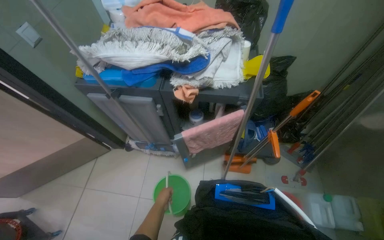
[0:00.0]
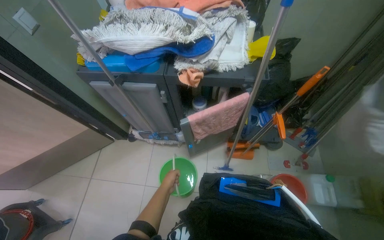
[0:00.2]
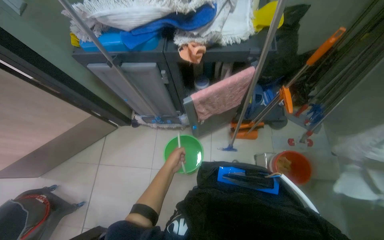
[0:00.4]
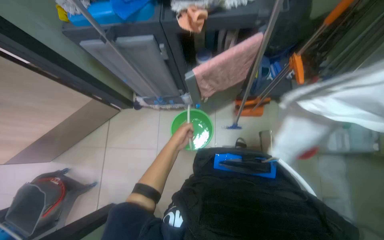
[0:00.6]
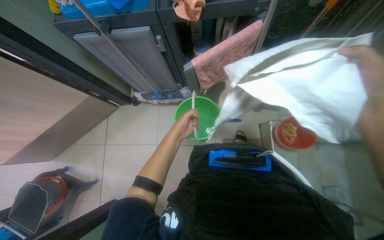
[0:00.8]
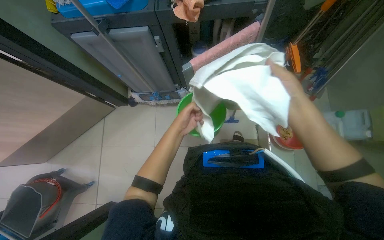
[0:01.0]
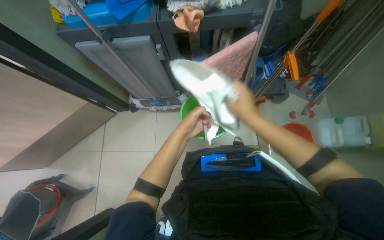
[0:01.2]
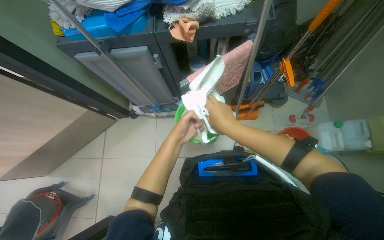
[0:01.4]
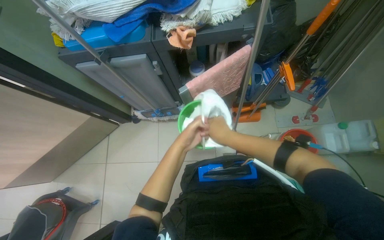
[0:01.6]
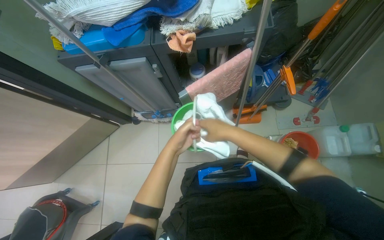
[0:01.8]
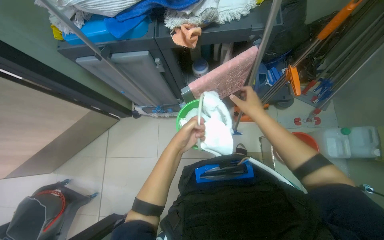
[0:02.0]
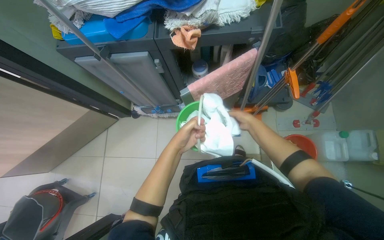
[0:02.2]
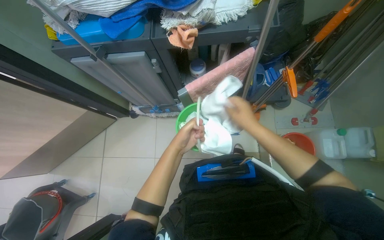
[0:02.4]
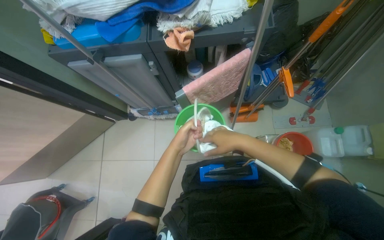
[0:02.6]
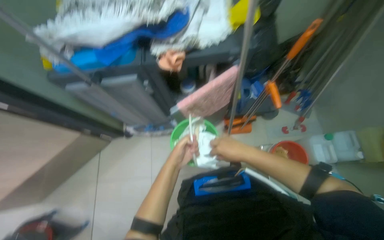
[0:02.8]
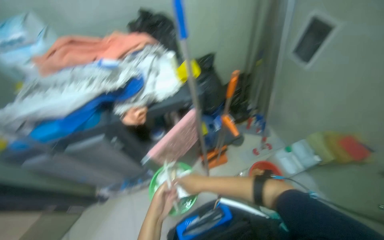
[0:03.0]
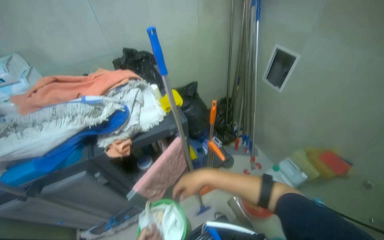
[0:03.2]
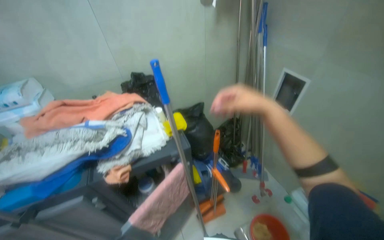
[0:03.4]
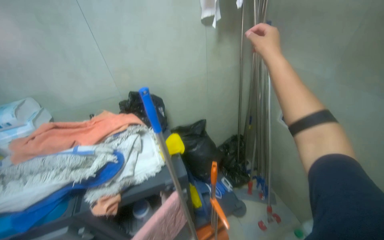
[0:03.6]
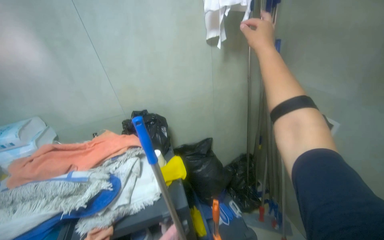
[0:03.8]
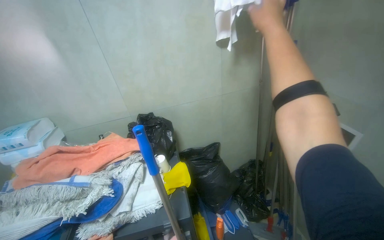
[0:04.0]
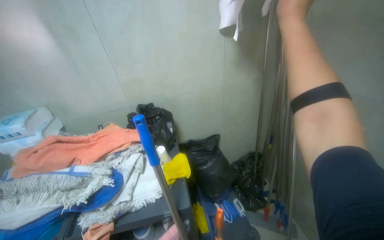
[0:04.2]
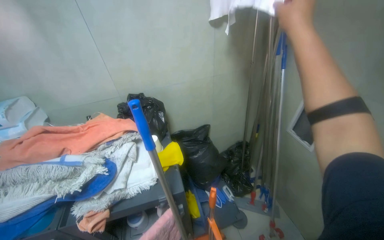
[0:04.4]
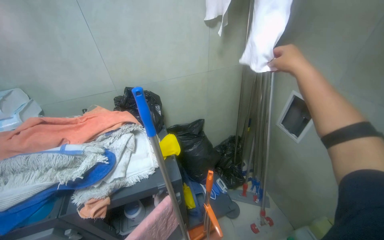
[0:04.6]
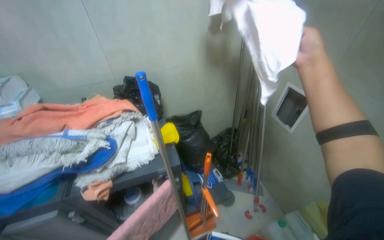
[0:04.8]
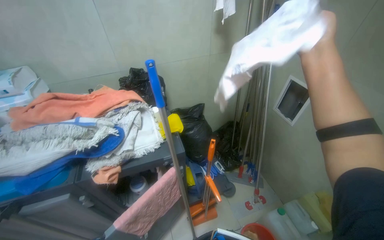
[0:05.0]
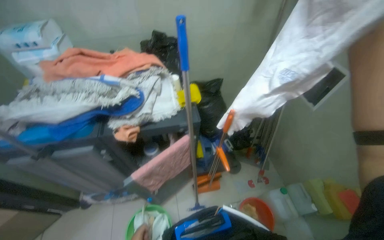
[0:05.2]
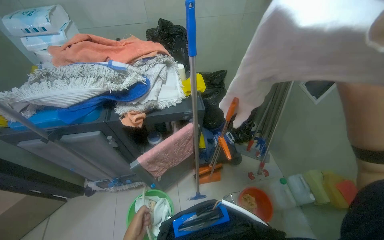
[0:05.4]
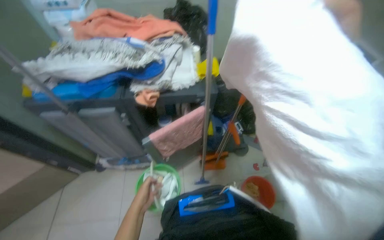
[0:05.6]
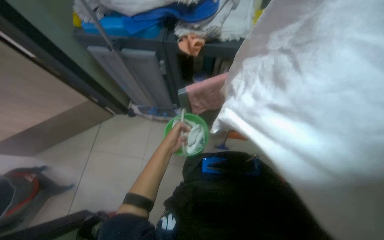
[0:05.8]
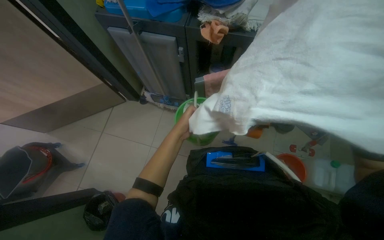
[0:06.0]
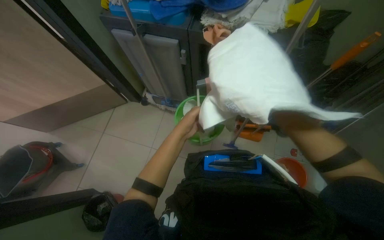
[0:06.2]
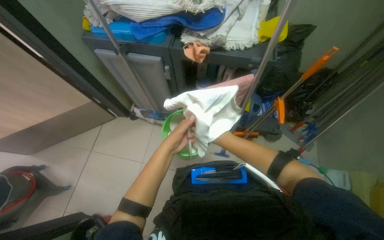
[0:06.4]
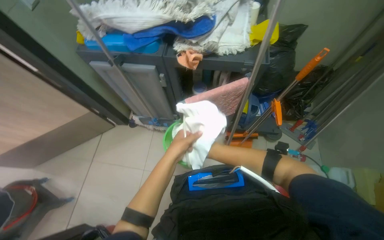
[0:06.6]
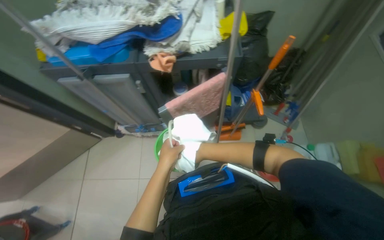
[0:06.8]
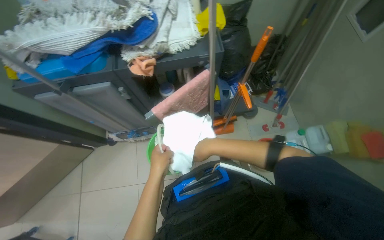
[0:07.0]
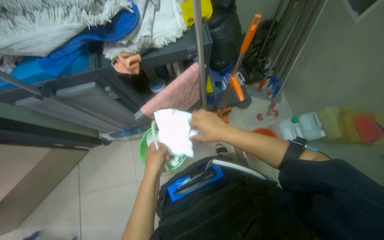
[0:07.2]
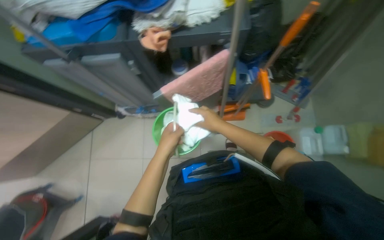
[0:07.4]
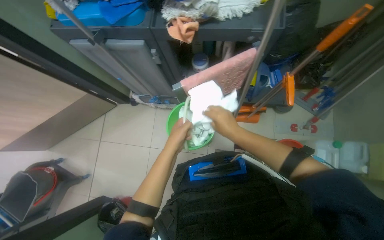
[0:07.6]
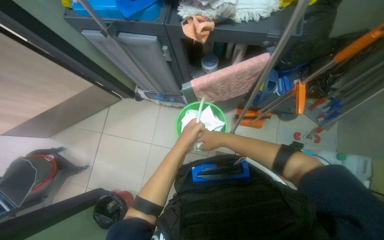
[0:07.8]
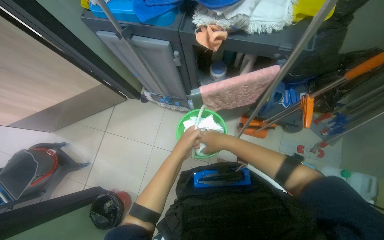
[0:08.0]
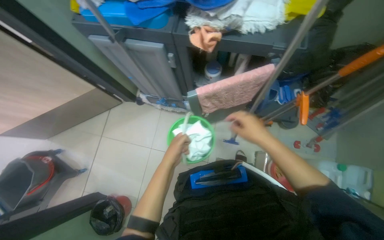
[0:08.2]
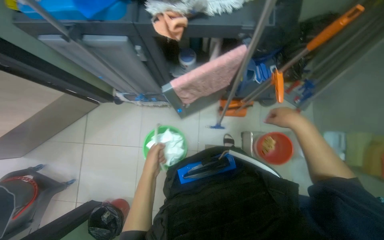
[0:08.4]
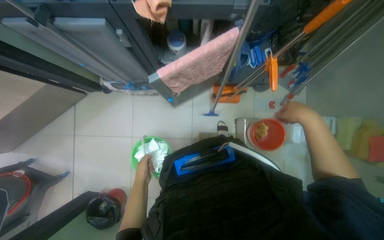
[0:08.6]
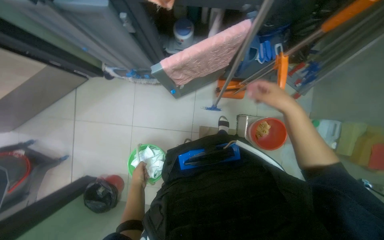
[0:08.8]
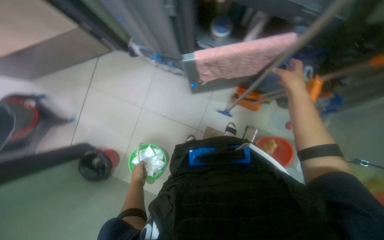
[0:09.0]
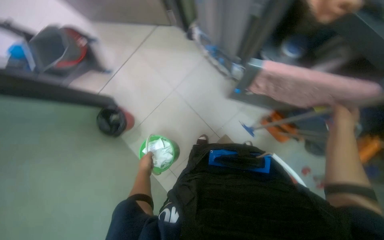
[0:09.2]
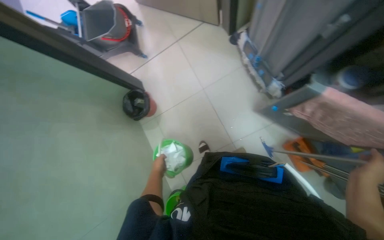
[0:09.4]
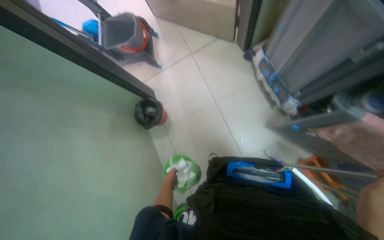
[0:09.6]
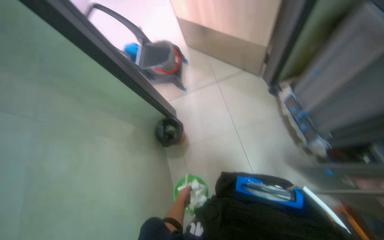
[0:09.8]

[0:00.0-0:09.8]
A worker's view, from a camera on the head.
Job: preparing cleaning supplies.
The whole recording: Preparing cleaning supplies. The worker prepares cleaning supplies by assembling the mop and bucket, filling buckets with water, and soaking cloths.
0:00.0 to 0:01.4: The camera pitches downward, by roughly 15 degrees. The left hand heads nearer to the camera, covering some 15 cm.
0:01.4 to 0:02.8: The right hand is displaced to the right by approximately 10 cm.
0:02.8 to 0:04.2: The view tilts approximately 35 degrees upward.
0:04.2 to 0:05.6: The wearer looks approximately 20 degrees further downward.
0:05.6 to 0:07.0: The view tips downward by roughly 15 degrees.
0:07.0 to 0:08.4: The camera pitches downward, by approximately 15 degrees. The right hand shifts roughly 20 cm to the right; the left hand heads farther from the camera, covering roughly 10 cm.
0:08.4 to 0:09.8: The wearer looks roughly 75 degrees further to the left.

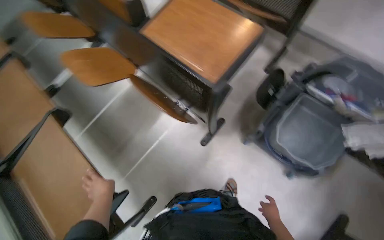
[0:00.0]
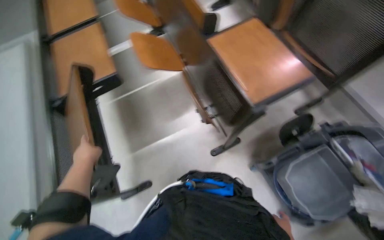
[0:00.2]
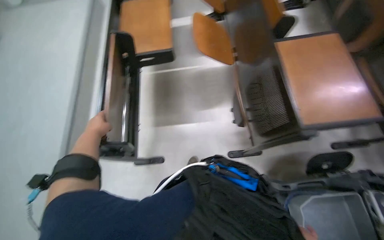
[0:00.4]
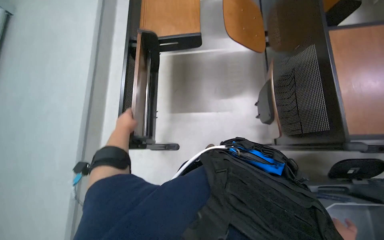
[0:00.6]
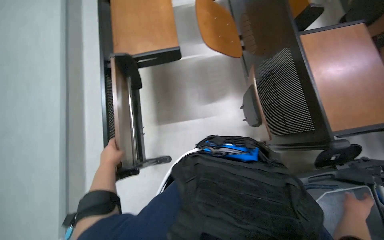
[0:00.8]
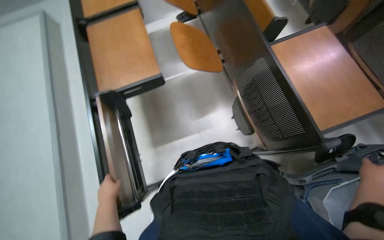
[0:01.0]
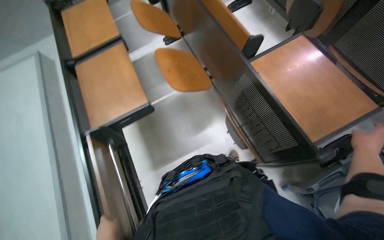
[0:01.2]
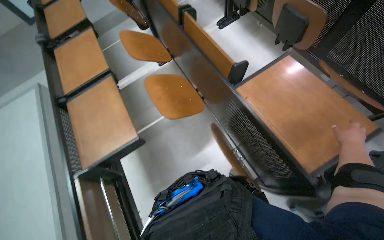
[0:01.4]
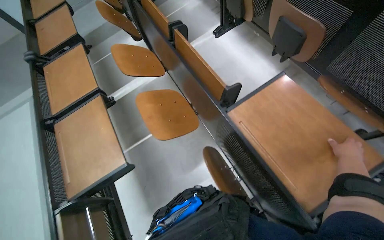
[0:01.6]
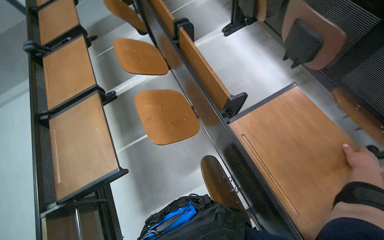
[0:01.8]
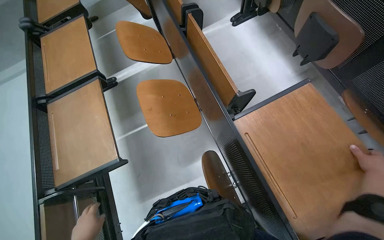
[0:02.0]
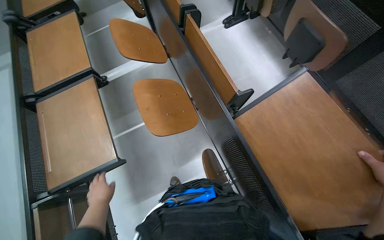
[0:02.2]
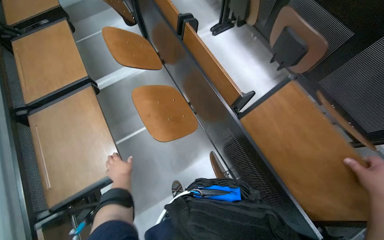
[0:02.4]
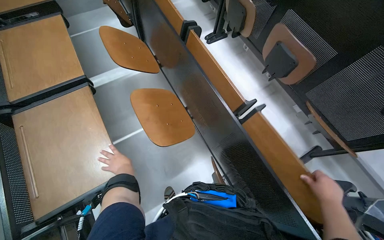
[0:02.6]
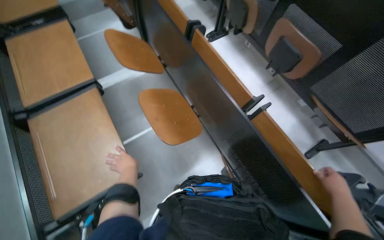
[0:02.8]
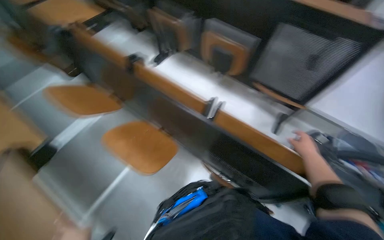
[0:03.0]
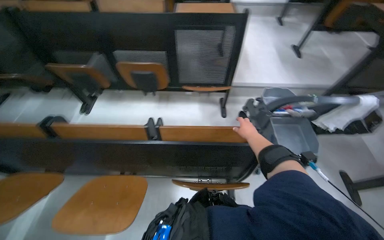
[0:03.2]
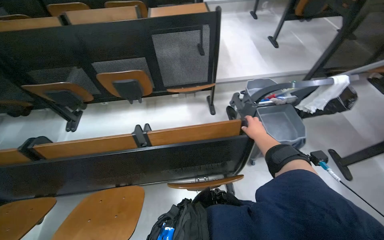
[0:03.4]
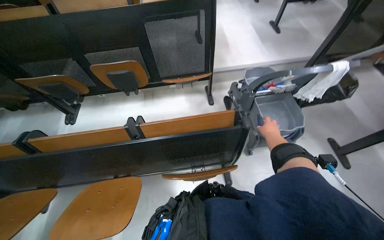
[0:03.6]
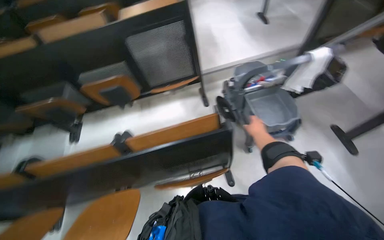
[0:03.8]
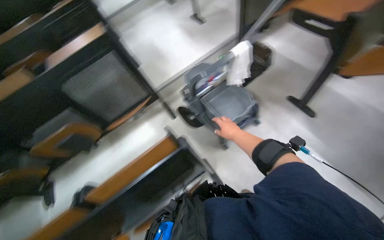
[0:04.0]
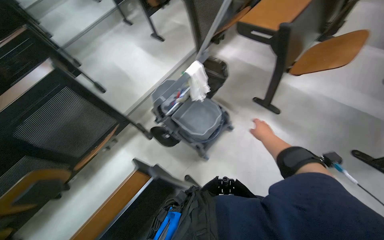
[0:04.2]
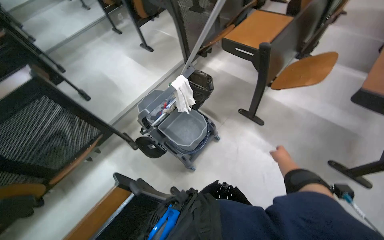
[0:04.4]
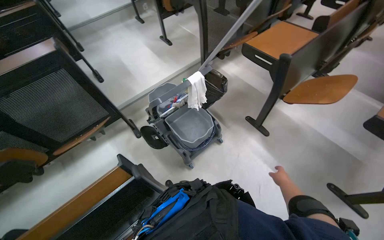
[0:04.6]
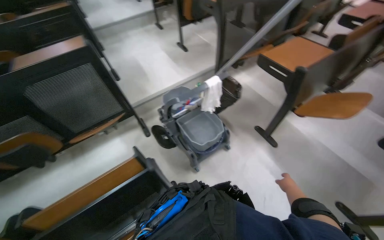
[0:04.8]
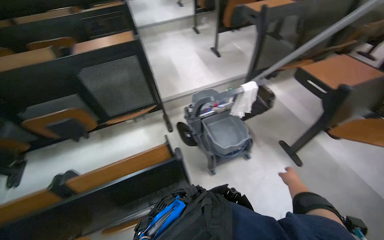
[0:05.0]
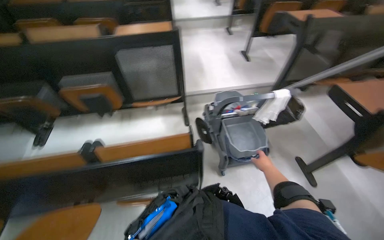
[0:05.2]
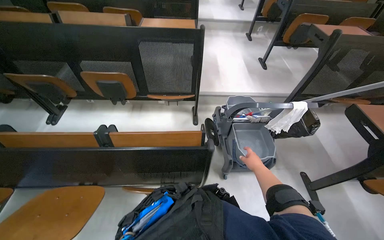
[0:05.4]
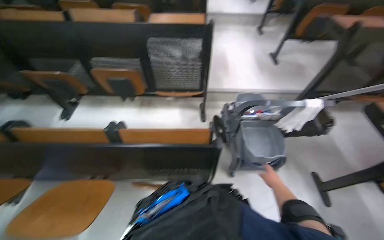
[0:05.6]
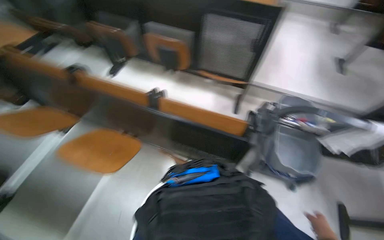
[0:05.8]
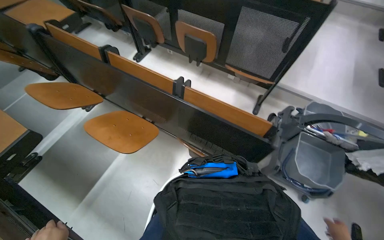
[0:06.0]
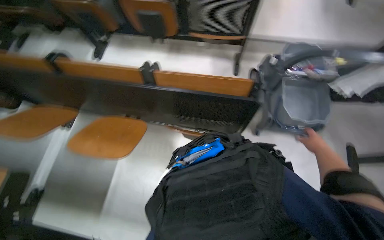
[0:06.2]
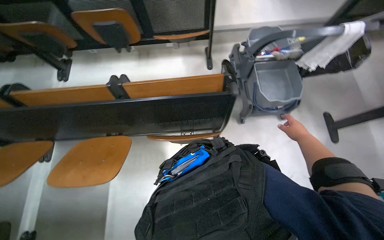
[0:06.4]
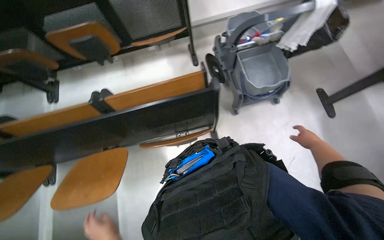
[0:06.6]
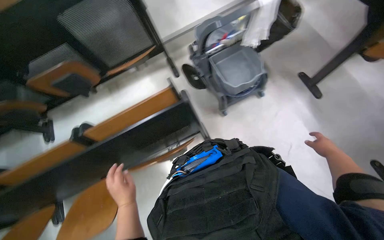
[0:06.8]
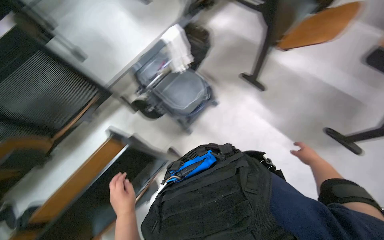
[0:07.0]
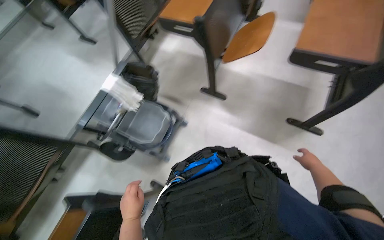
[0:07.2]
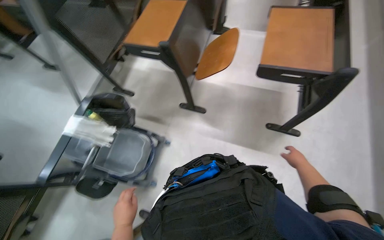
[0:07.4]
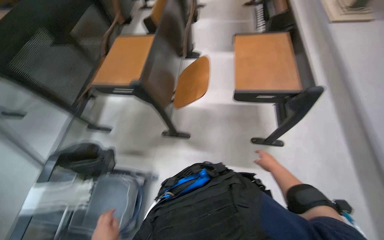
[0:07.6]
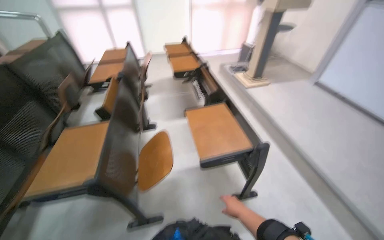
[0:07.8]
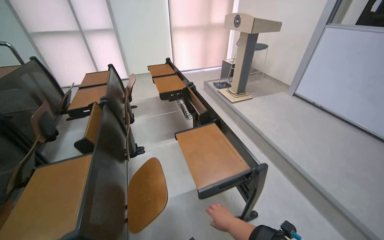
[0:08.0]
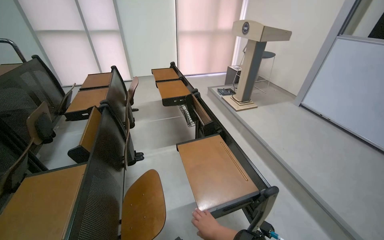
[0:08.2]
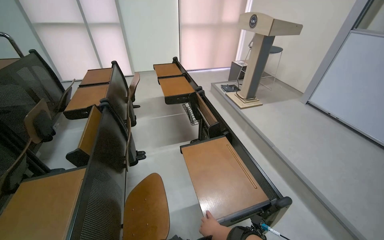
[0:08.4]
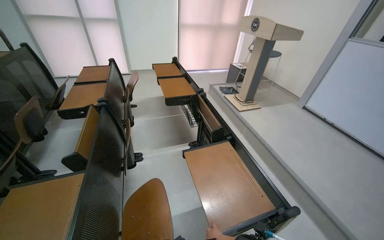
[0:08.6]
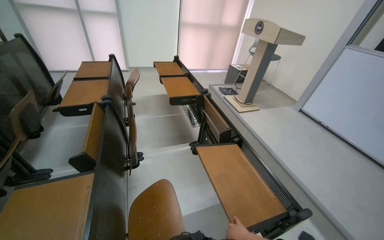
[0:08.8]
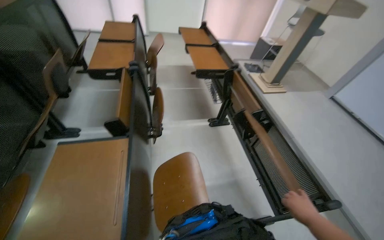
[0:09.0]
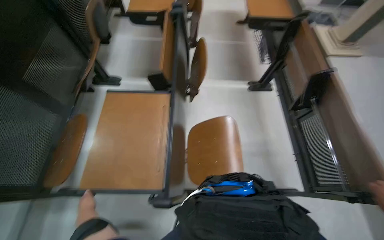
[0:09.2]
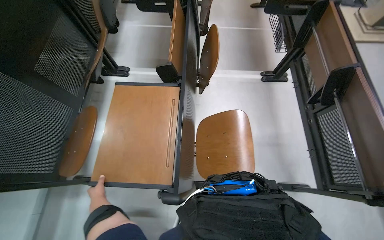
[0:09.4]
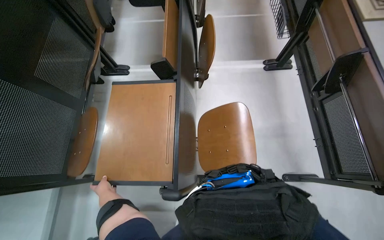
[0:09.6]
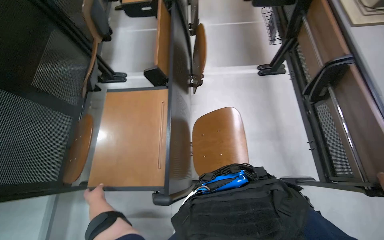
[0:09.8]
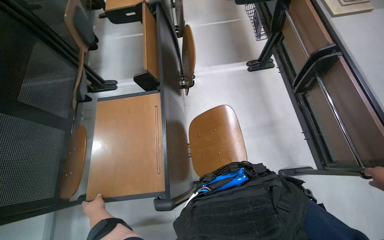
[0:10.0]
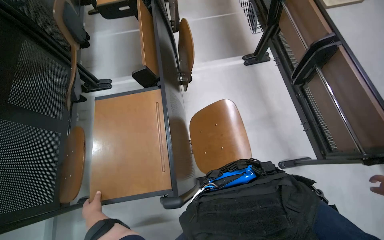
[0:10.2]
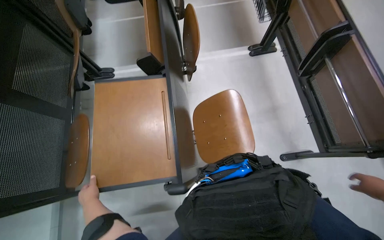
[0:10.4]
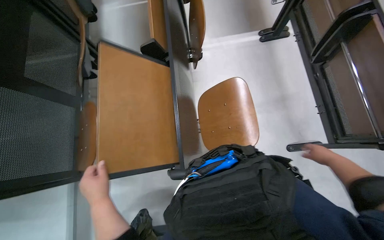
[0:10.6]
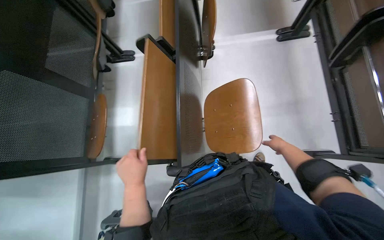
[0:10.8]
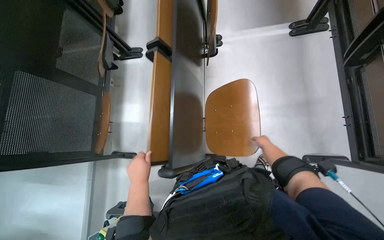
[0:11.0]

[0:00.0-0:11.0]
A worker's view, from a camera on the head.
Job: organizing items.
The whole recording: Folding down classroom desks. The worker walks through the classroom and folds down the desks.
0:00.0 to 0:01.6: The wearer looks about 30 degrees further to the left. The camera pitches upward, by some 15 degrees.
0:01.6 to 0:03.2: The wearer's head swings about 60 degrees to the right.
0:03.2 to 0:04.8: The head travels some 40 cm. The head turns to the right by some 35 degrees.
0:04.8 to 0:06.2: The head rotates roughly 45 degrees to the left. The camera pitches downward, by approximately 15 degrees.
0:06.2 to 0:07.8: The head travels roughly 60 cm. The wearer looks approximately 70 degrees further to the right. The view tilts roughly 15 degrees upward.
0:09.4 to 0:11.0: The left hand is displaced to the right by about 20 cm.
